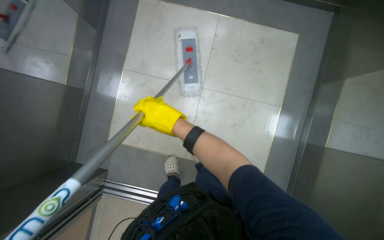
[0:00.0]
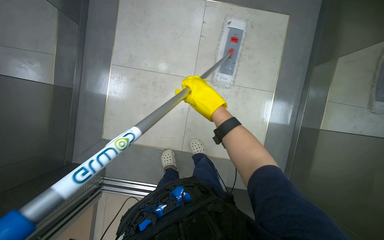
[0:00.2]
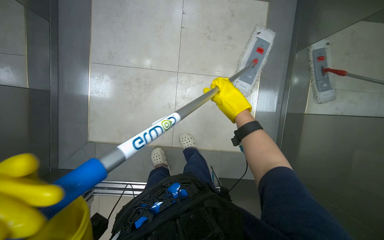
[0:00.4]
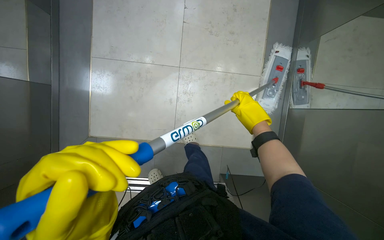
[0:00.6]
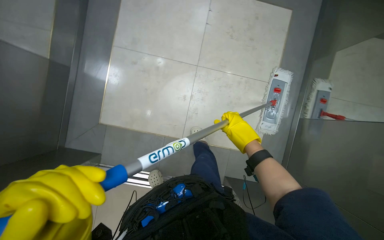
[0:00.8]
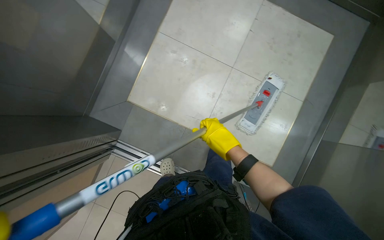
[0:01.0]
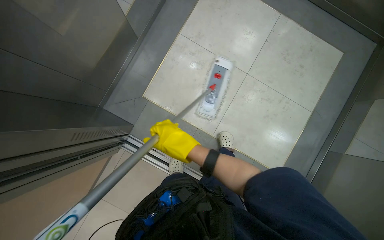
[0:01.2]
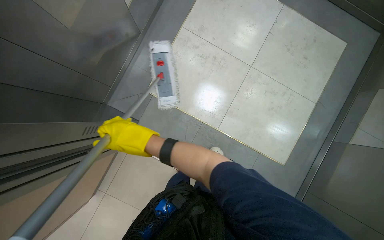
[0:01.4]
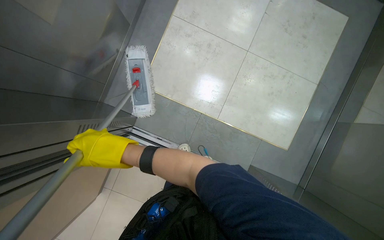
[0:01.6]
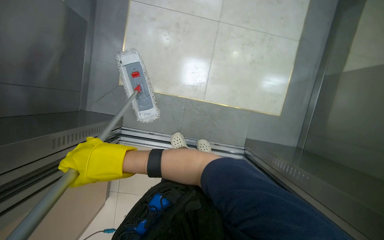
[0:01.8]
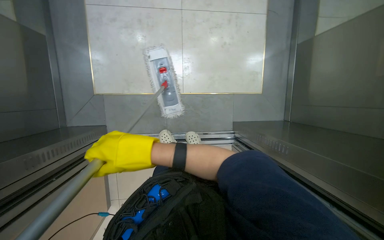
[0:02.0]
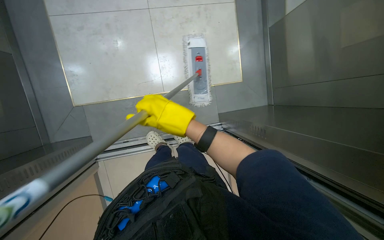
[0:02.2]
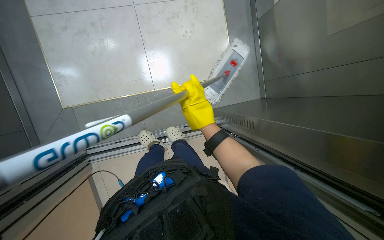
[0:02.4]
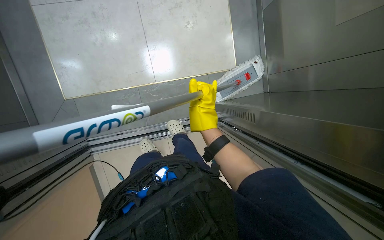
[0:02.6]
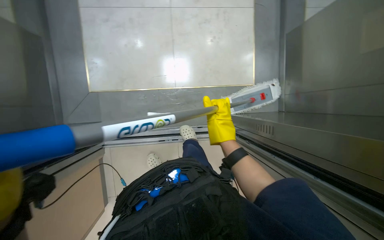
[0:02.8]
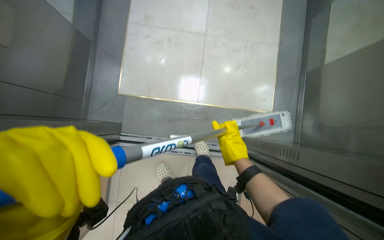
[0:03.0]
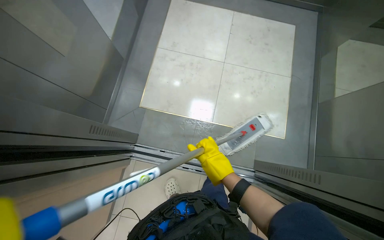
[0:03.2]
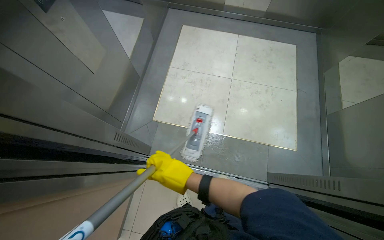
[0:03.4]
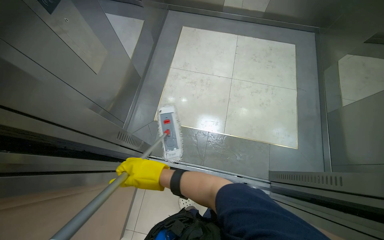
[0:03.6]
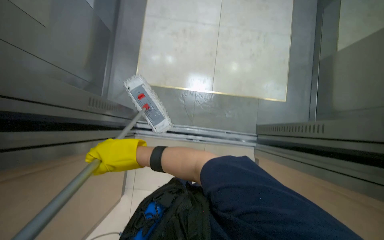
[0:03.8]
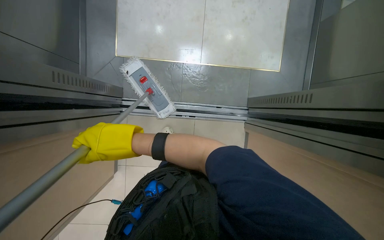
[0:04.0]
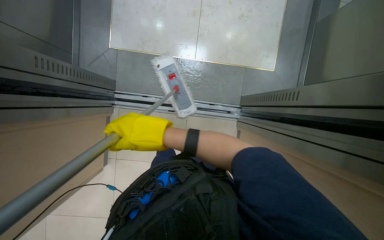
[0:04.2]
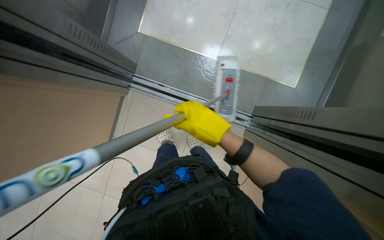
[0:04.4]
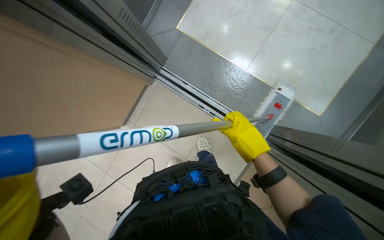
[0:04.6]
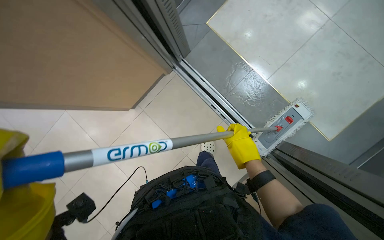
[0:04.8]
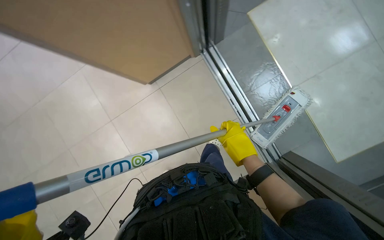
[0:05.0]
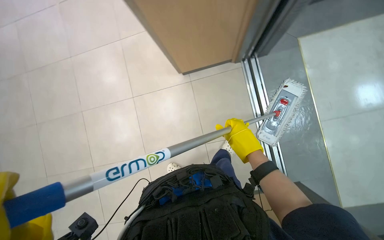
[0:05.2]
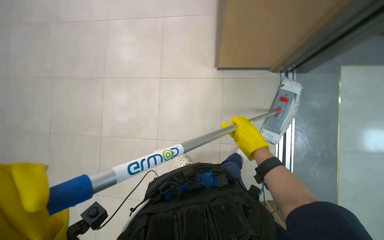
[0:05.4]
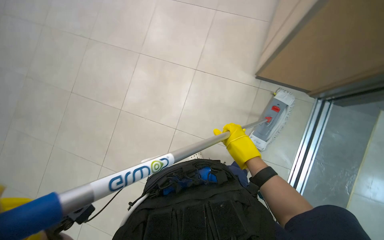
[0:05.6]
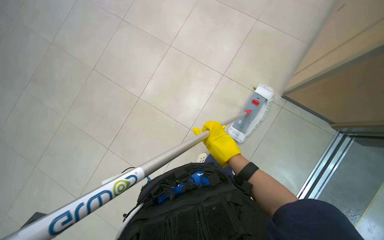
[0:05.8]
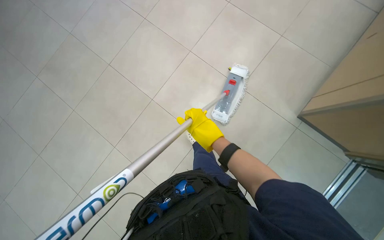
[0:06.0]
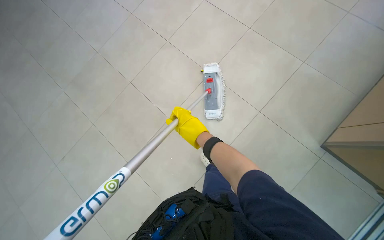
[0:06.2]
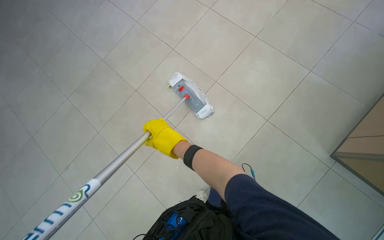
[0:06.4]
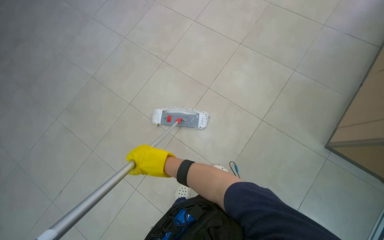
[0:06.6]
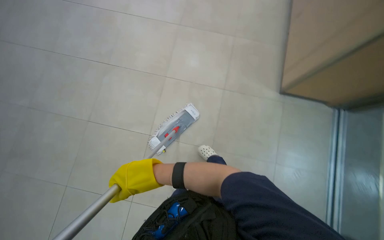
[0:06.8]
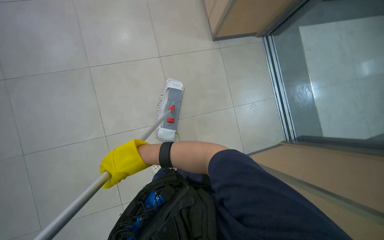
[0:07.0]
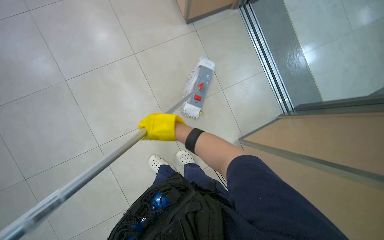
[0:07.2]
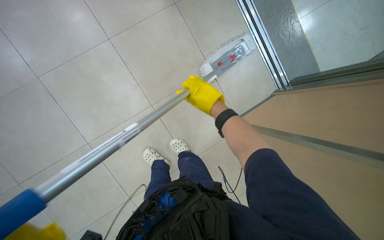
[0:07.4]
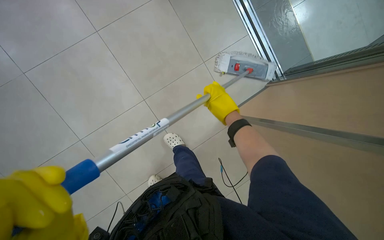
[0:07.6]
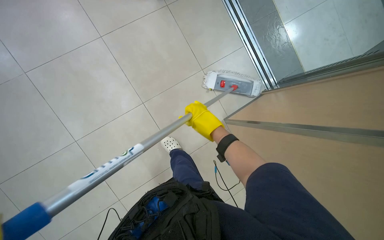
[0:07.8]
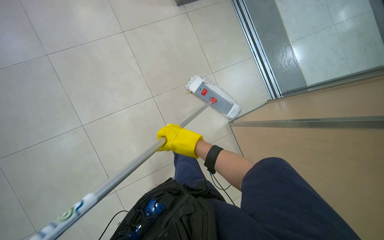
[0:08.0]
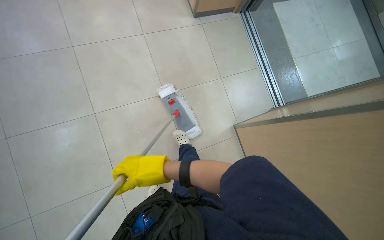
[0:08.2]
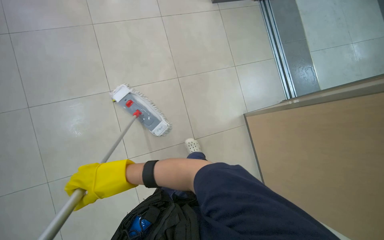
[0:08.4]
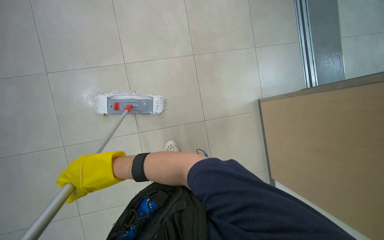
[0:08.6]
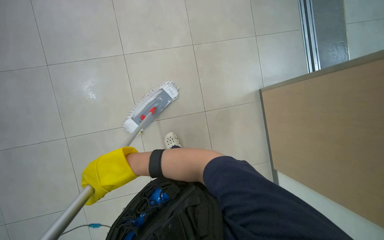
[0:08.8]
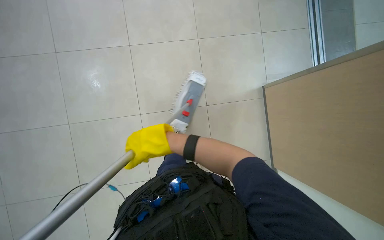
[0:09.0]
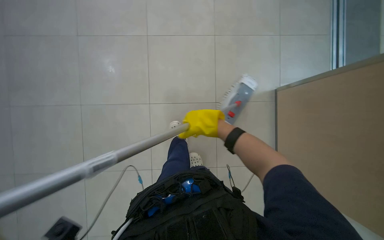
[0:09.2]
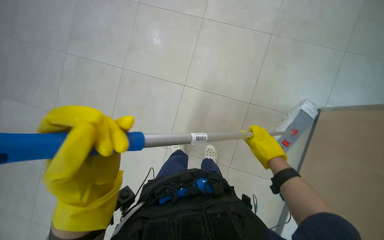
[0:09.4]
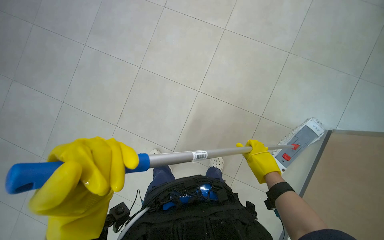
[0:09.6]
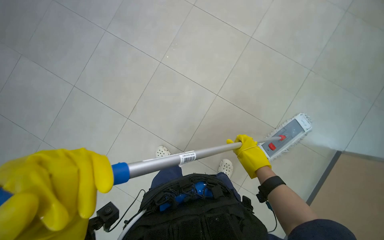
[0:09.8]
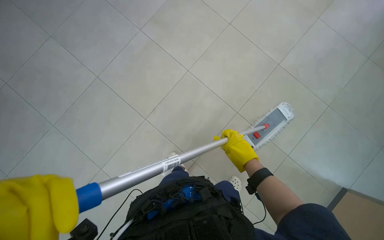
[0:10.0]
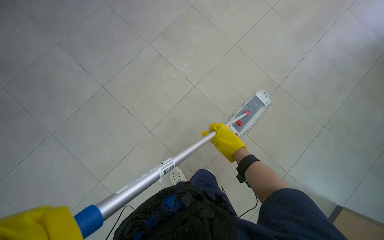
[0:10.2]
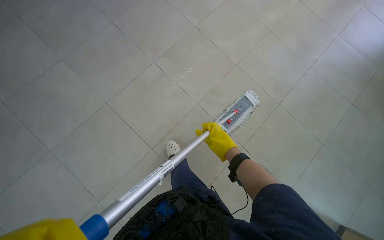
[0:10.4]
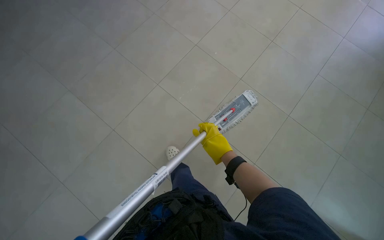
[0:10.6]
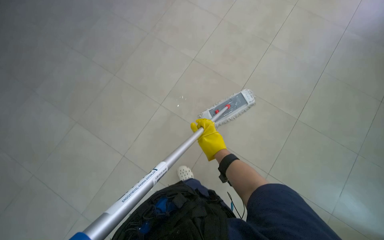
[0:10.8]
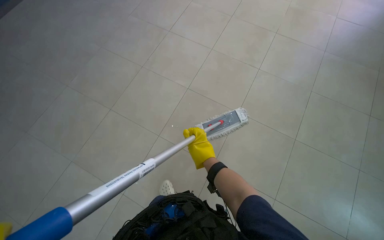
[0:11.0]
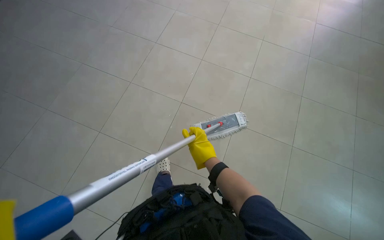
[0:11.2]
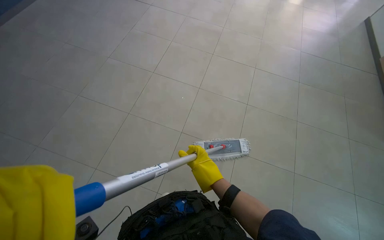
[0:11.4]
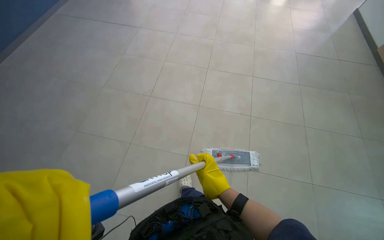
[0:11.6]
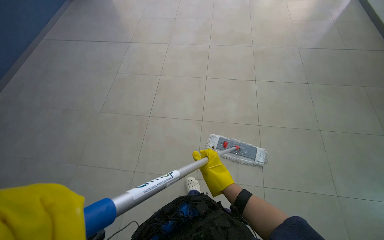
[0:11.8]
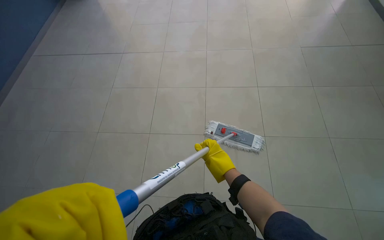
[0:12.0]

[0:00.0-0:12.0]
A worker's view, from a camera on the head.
Job: mopping floor.
The whole recording: Mopping floor. The worker mops the floor, including inside the elevator, and rinses the mop head in the bucket.
0:03.0 to 0:04.4: The camera pitches downward, by approximately 15 degrees. The right hand goes to the left and returns, roughly 40 cm each way.
0:09.0 to 0:10.4: The right hand moves to the right and down the picture, roughly 20 cm.

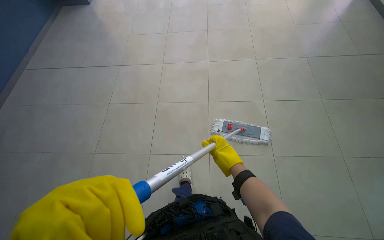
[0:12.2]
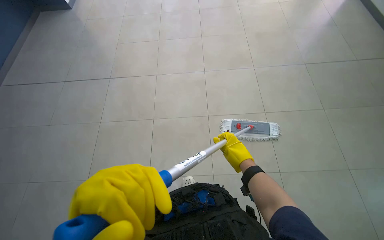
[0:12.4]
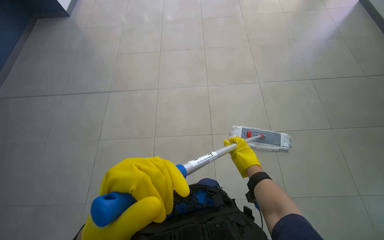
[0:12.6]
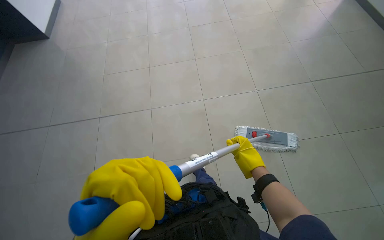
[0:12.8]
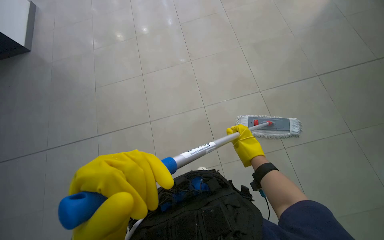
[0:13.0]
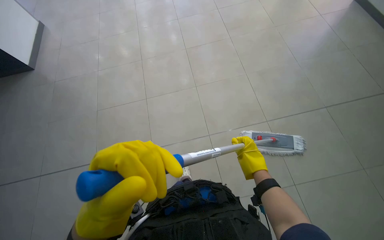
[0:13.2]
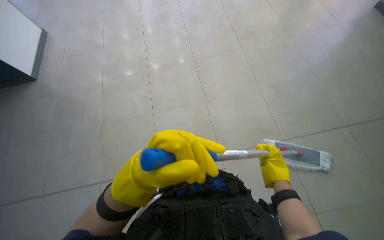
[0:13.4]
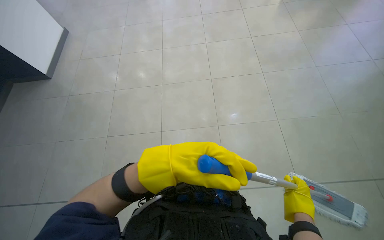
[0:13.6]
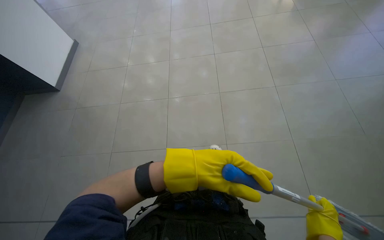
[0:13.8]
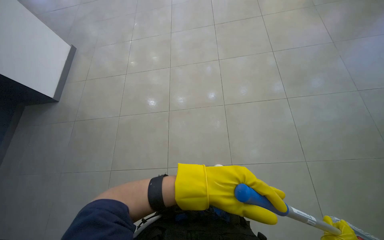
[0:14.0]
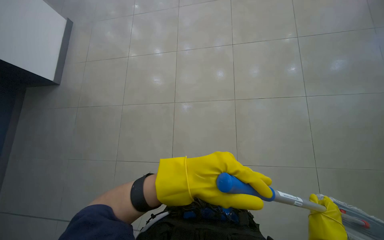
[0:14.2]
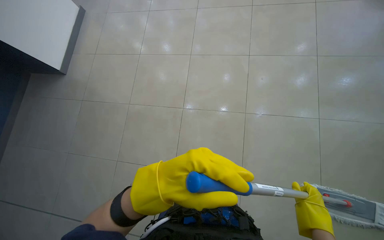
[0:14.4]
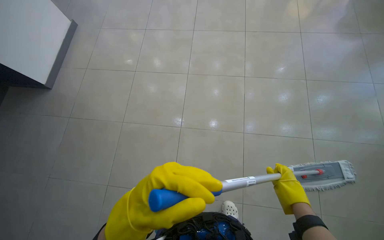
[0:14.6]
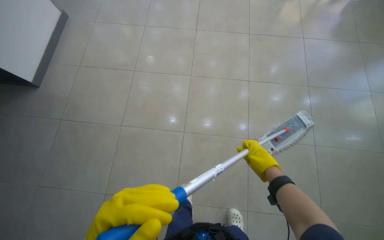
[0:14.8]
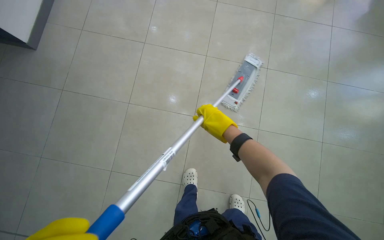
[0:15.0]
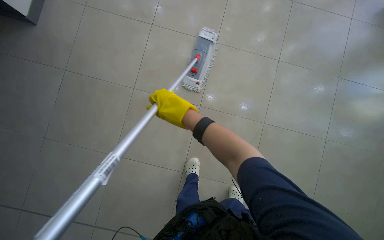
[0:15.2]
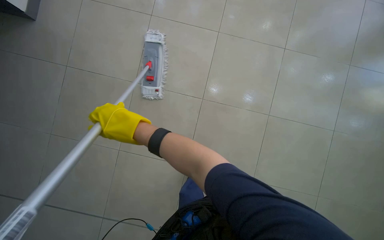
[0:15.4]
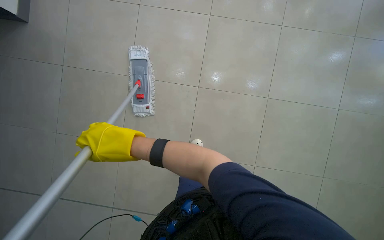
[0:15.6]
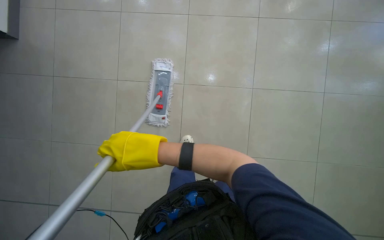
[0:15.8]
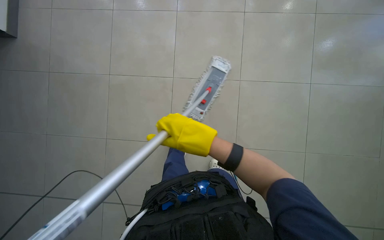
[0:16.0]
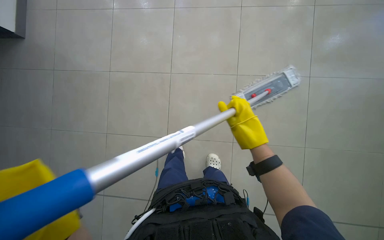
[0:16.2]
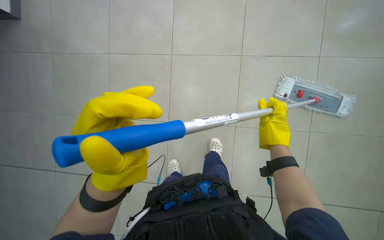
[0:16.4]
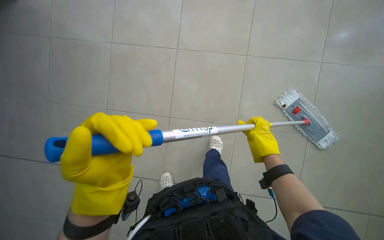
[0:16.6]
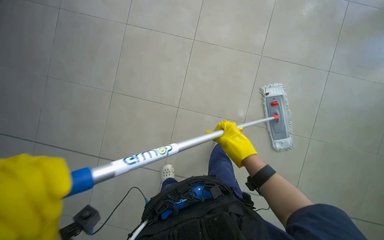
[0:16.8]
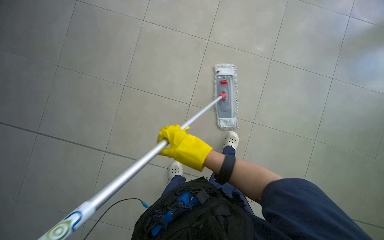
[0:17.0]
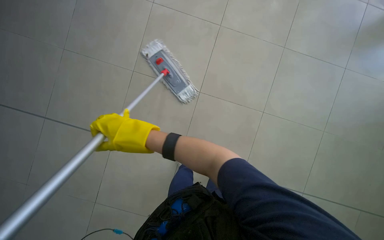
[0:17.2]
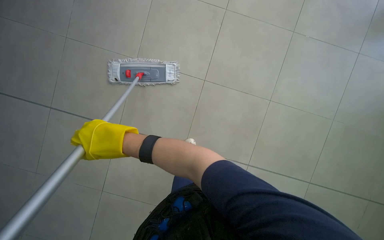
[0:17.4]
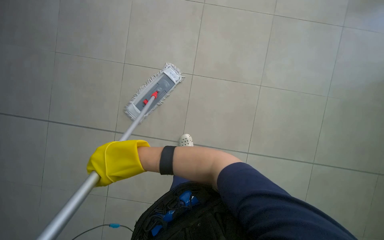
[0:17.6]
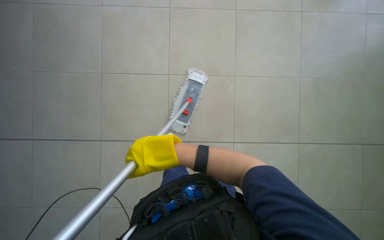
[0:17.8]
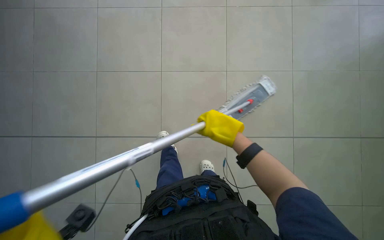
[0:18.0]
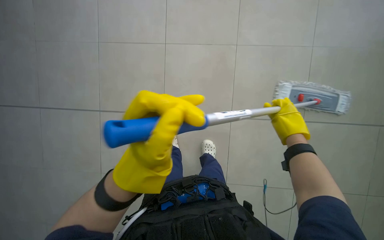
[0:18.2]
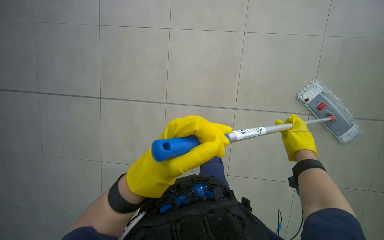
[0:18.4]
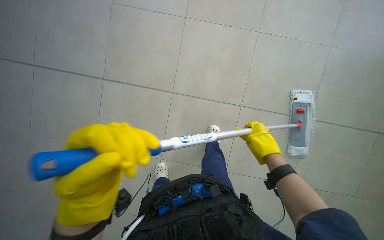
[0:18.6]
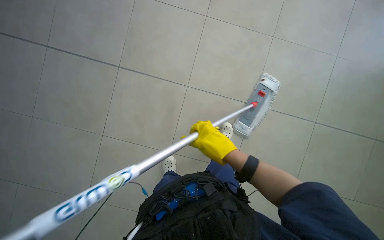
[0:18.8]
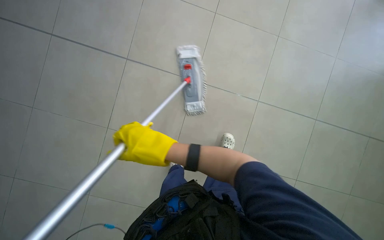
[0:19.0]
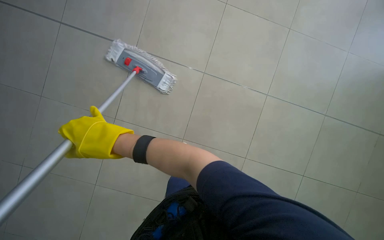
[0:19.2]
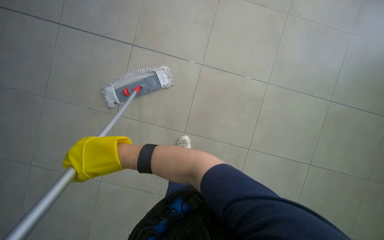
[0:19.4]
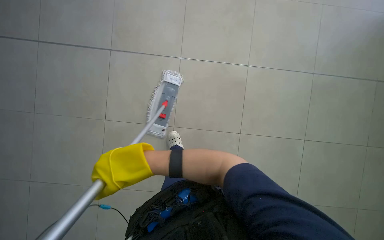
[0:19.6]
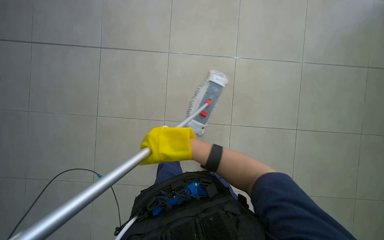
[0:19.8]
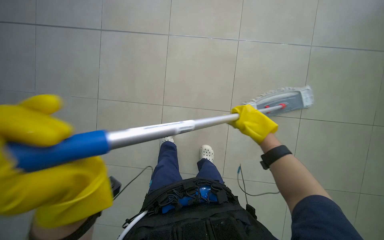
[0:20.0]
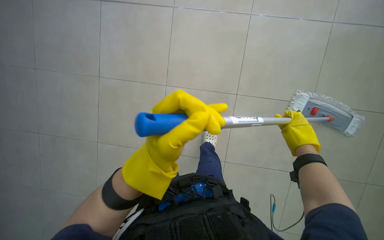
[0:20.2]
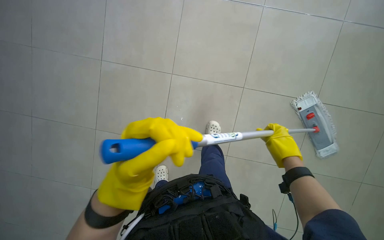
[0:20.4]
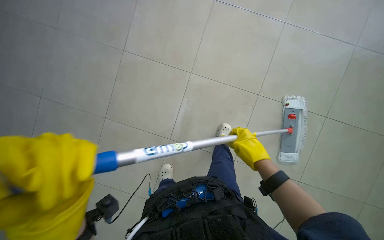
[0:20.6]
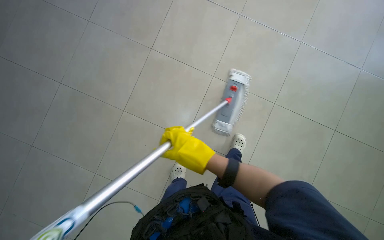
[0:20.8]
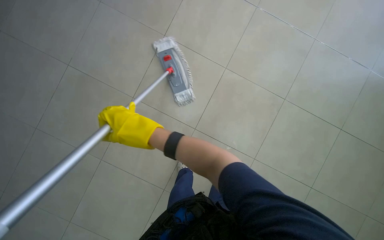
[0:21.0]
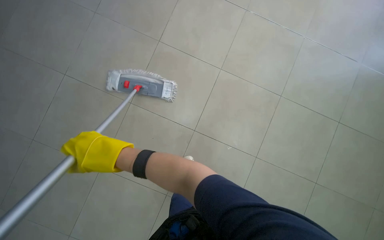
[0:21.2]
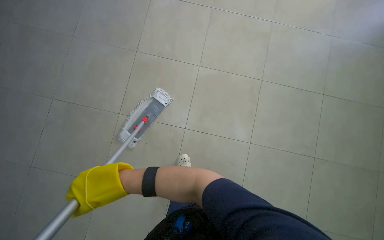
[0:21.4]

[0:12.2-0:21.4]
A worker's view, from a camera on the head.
Job: mopping floor.
The whole recording: Mopping floor. The worker mops the floor, including inside the elevator, and rinses the mop head in the bucket.
0:12.2 to 0:13.8: The view tips upward by approximately 15 degrees.
0:13.8 to 0:15.2: The camera pitches downward, by about 15 degrees.
0:15.2 to 0:16.8: The head rotates about 50 degrees to the left.
0:16.8 to 0:18.4: The view pans to the left by roughly 30 degrees. The scene turns some 40 degrees counterclockwise in the picture.
0:18.4 to 0:19.8: The right hand is displaced to the left by about 25 cm.
0:19.8 to 0:21.4: The right hand travels down the picture by approximately 10 cm, and reaches roughly 30 cm to the right, then returns.
